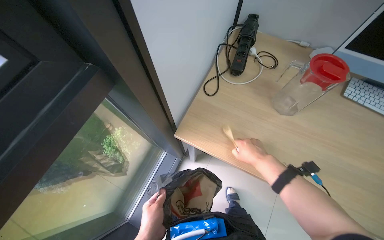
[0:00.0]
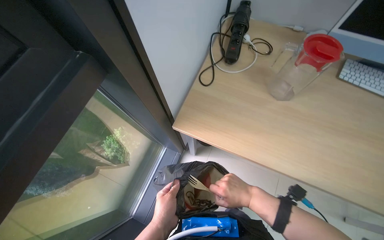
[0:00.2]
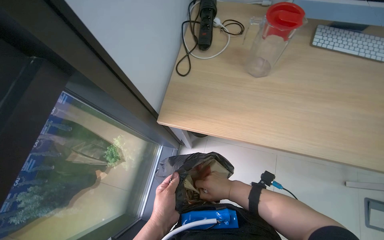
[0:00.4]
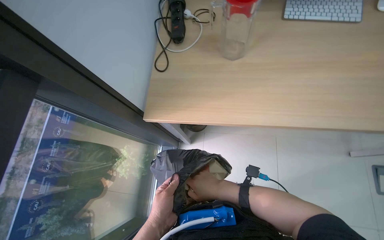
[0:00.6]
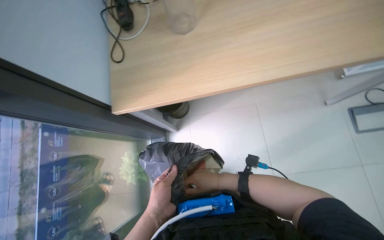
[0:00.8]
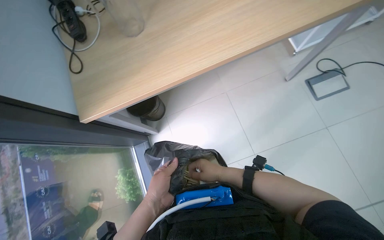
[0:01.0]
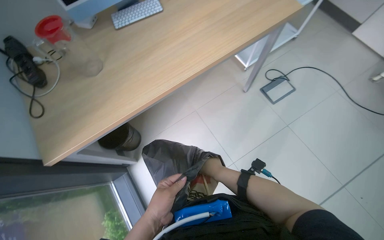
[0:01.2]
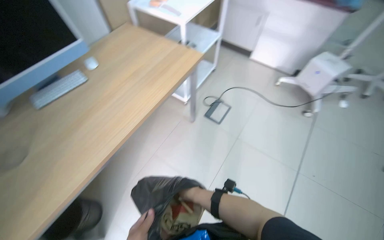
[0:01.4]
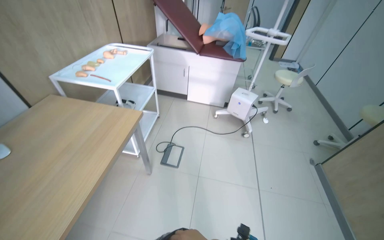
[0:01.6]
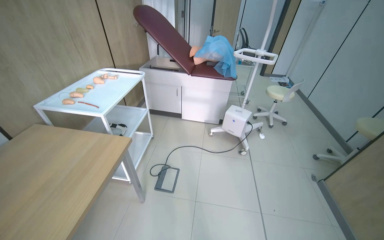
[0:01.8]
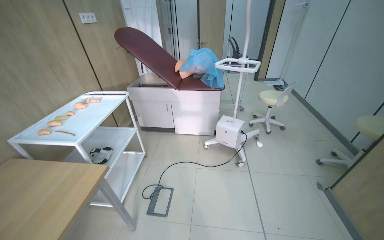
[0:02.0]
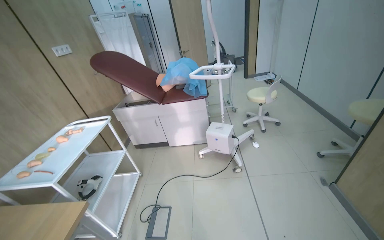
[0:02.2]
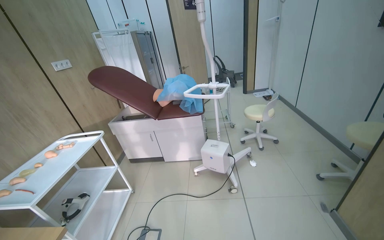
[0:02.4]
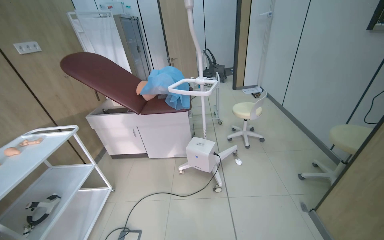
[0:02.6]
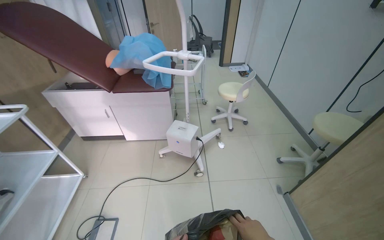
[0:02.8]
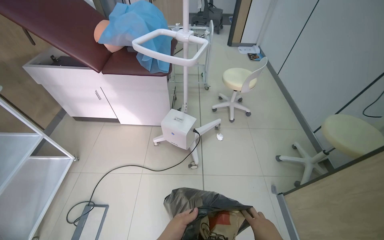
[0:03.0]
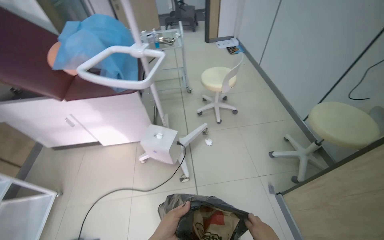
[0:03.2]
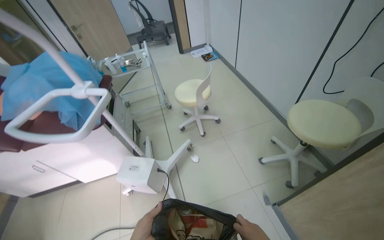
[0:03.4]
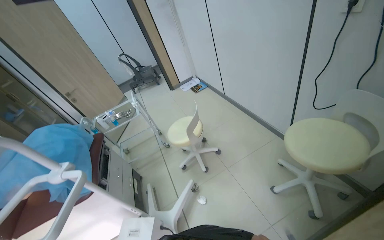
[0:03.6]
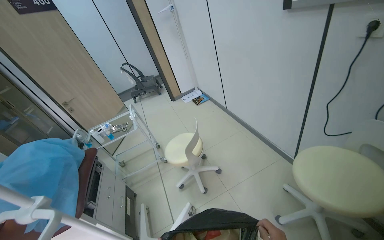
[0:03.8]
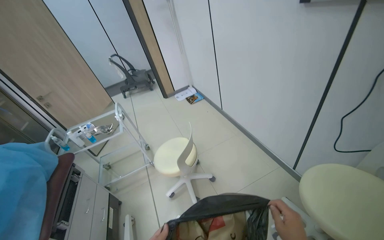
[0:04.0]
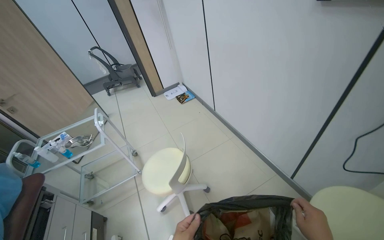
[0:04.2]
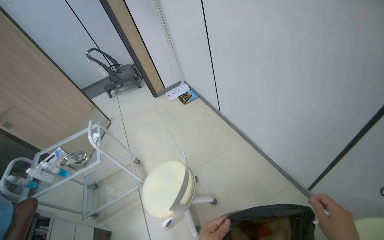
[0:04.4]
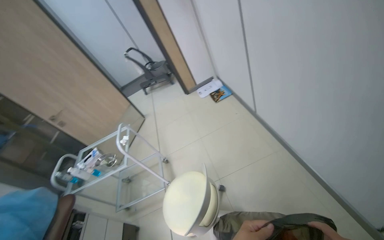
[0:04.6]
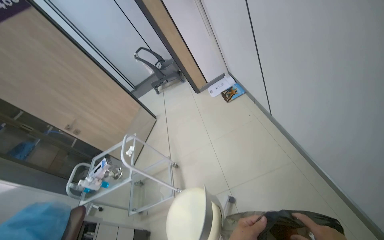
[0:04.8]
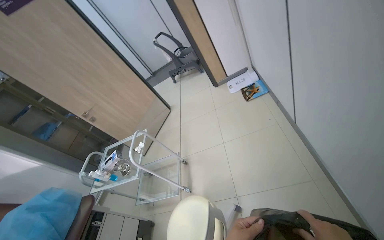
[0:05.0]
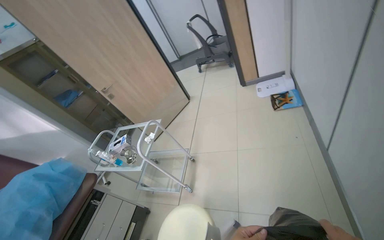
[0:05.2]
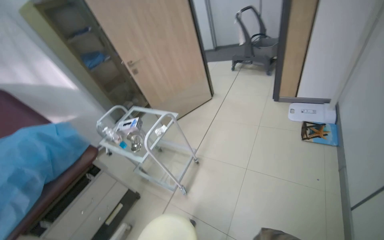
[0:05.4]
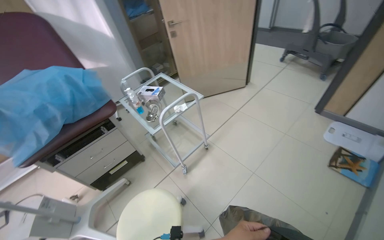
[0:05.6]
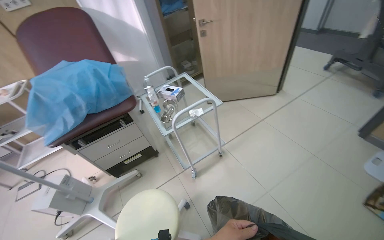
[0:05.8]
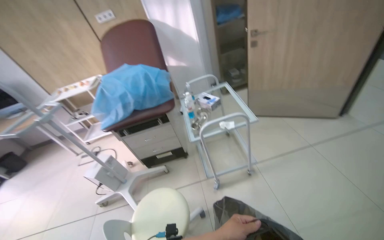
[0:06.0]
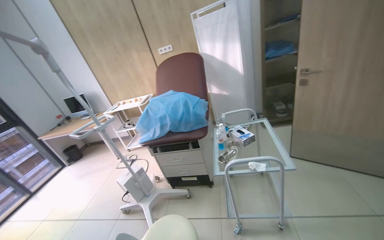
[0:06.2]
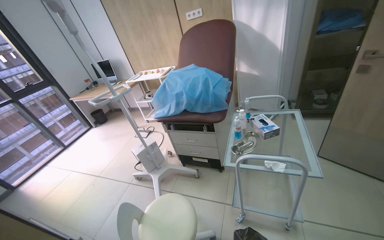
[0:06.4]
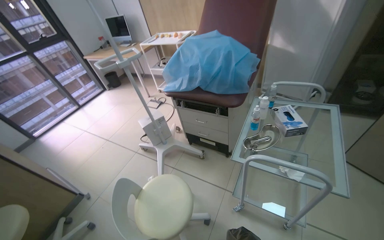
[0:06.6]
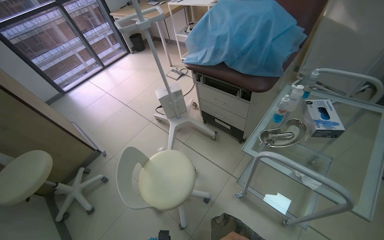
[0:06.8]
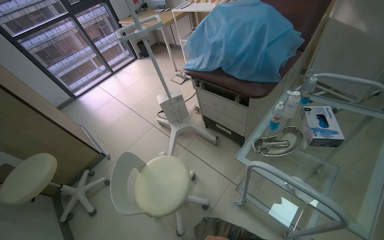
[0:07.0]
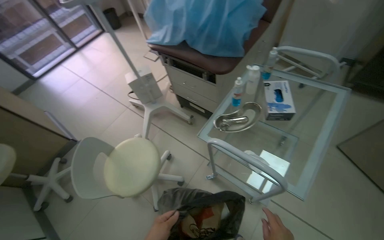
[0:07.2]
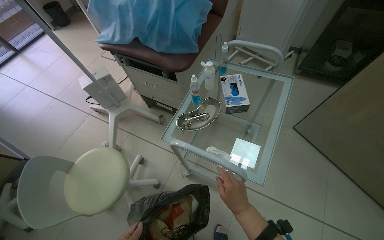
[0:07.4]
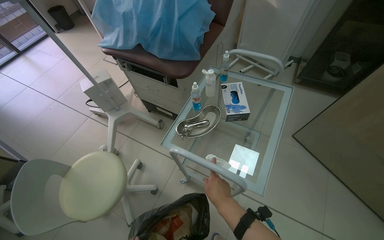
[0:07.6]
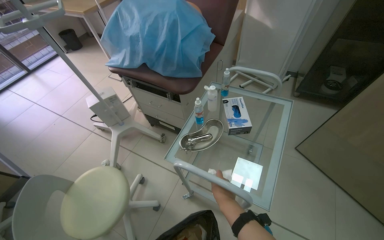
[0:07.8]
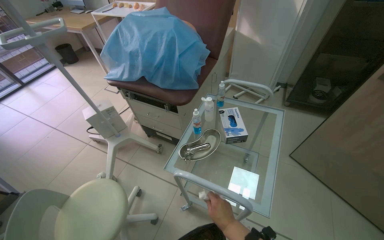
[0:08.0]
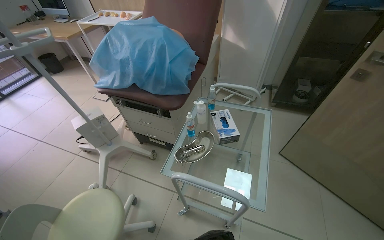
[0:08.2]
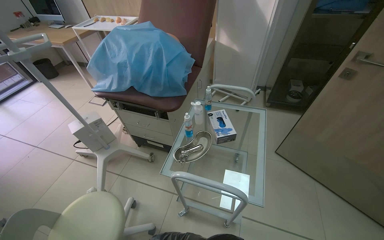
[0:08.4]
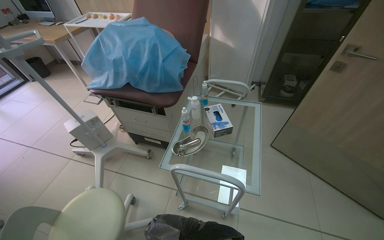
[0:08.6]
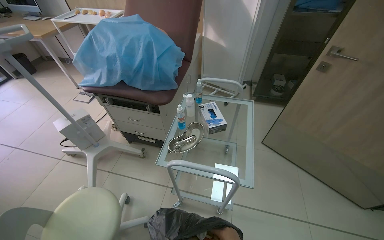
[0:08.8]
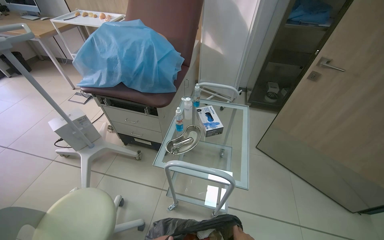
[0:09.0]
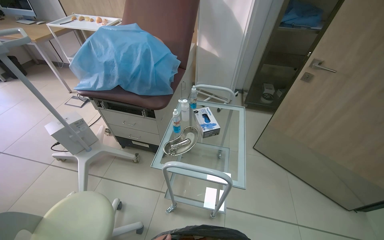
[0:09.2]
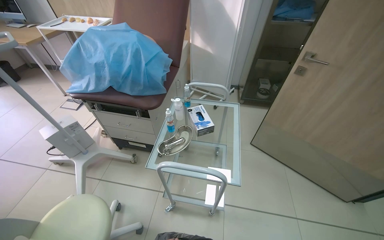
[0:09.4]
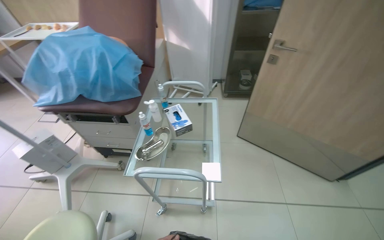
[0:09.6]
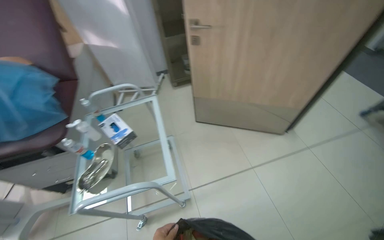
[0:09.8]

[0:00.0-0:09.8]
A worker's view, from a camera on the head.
Job: managing trash.
The whole recording: Collecting trash from room. The worker collects various trash items from bins, the floor, desk, and table, placing them into a large trash bag.
0:00.0 to 0:01.4: The head travels some 60 cm. The wearer looks about 80 degrees further to the right. The wearer looks about 15 degrees further upward.
0:01.4 to 0:02.8: The camera travels about 80 cm. The head rotates approximately 40 degrees to the right. The view tips upward by roughly 20 degrees.
0:02.8 to 0:04.2: The camera travels about 1 m.
0:04.2 to 0:05.6: The camera is carried about 90 cm. The head rotates some 70 degrees to the left. The wearer looks about 35 degrees further downward.
0:05.6 to 0:07.0: The camera is carried approximately 50 cm. The wearer's head swings approximately 85 degrees to the left. The camera pitches downward, by approximately 20 degrees.
0:07.0 to 0:08.4: The head rotates about 25 degrees to the right.
0:08.4 to 0:09.8: The head rotates approximately 35 degrees to the right.

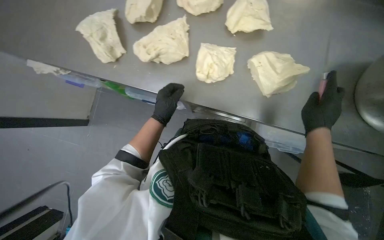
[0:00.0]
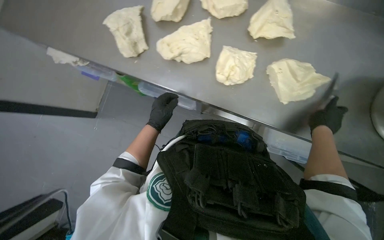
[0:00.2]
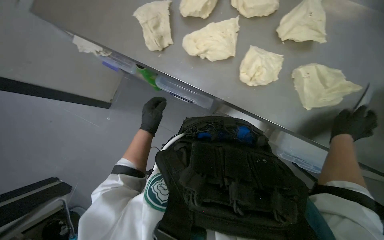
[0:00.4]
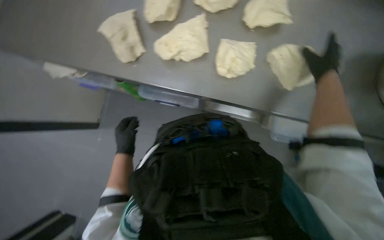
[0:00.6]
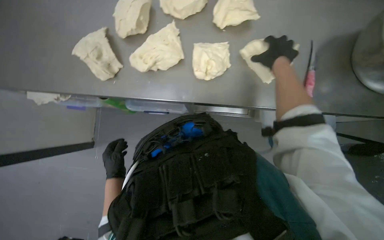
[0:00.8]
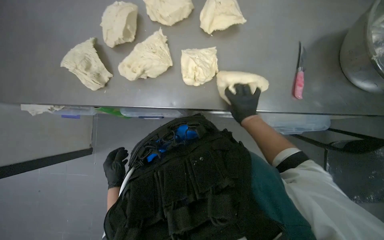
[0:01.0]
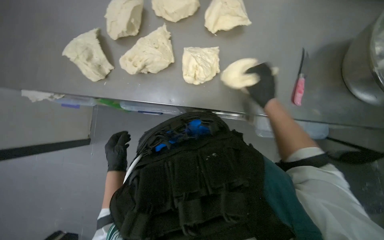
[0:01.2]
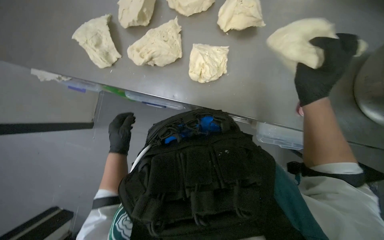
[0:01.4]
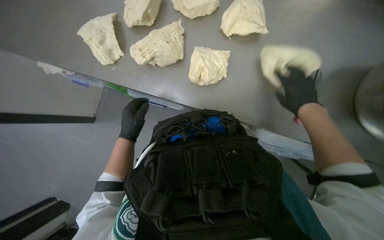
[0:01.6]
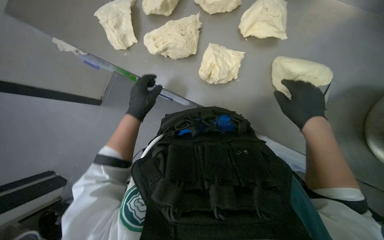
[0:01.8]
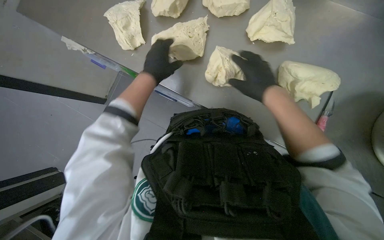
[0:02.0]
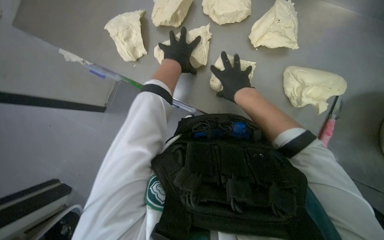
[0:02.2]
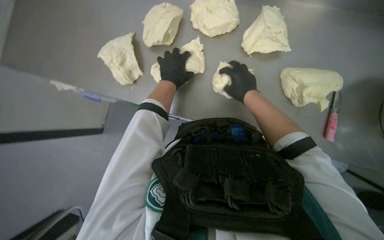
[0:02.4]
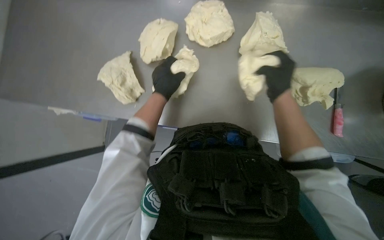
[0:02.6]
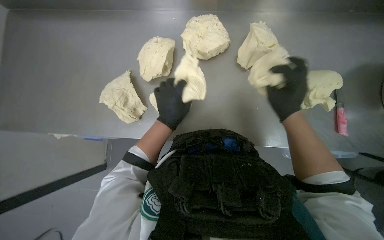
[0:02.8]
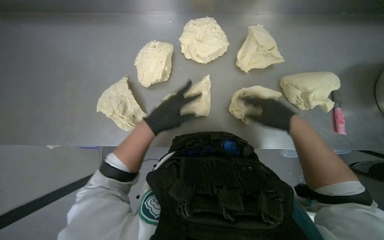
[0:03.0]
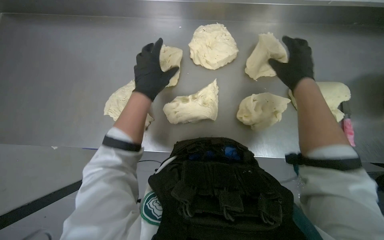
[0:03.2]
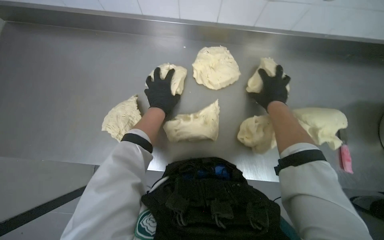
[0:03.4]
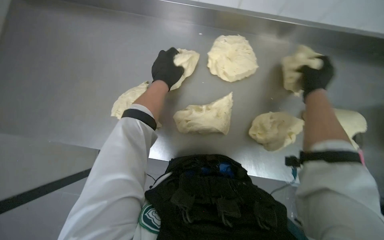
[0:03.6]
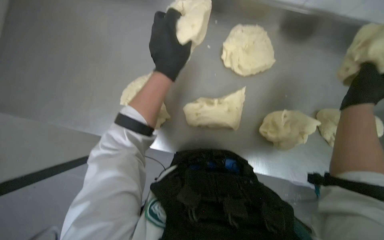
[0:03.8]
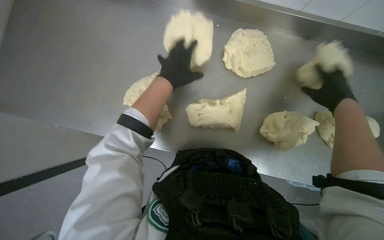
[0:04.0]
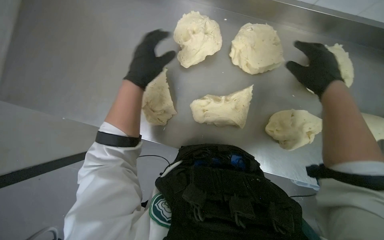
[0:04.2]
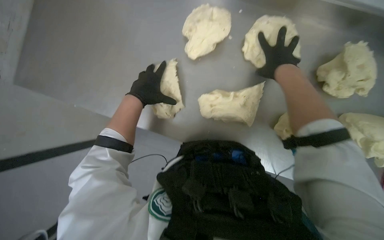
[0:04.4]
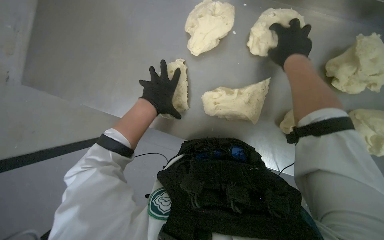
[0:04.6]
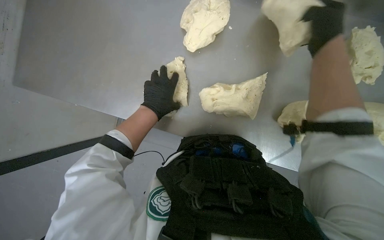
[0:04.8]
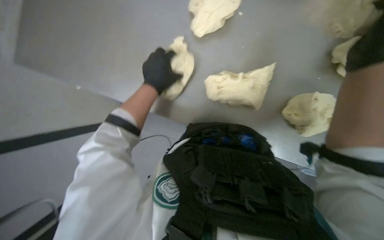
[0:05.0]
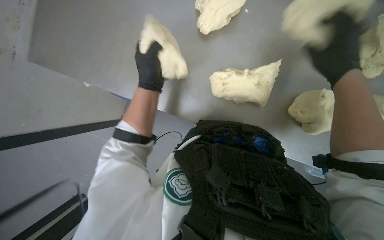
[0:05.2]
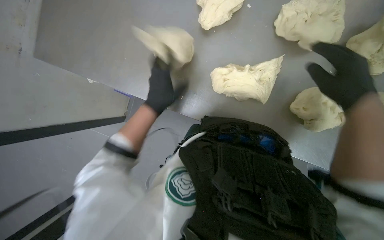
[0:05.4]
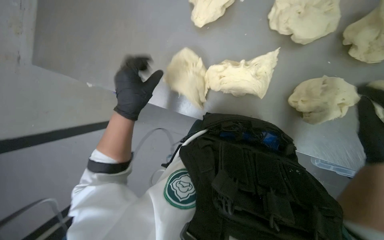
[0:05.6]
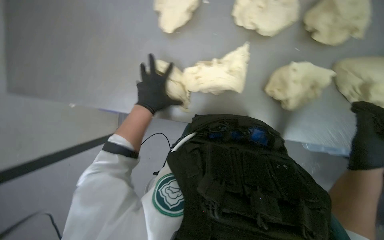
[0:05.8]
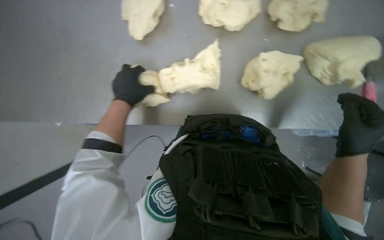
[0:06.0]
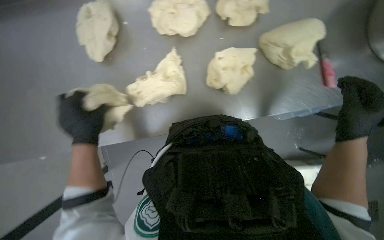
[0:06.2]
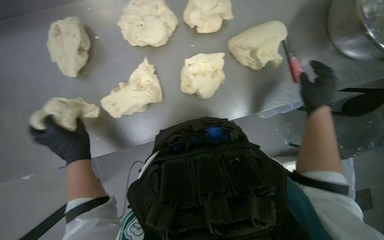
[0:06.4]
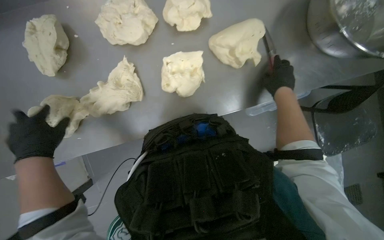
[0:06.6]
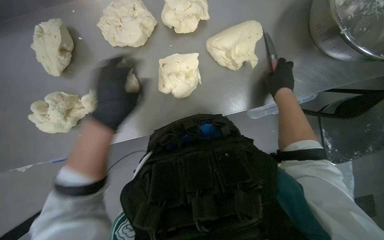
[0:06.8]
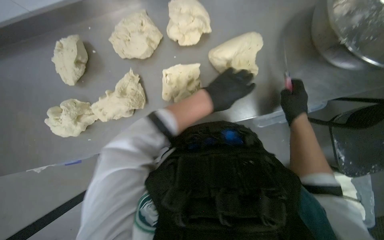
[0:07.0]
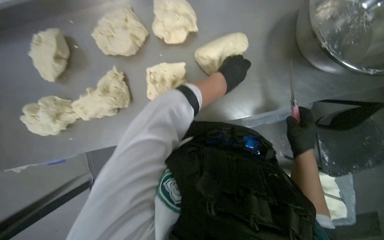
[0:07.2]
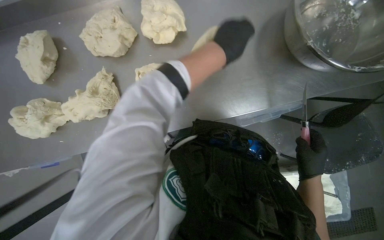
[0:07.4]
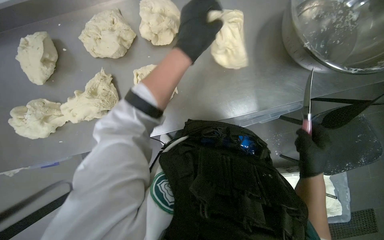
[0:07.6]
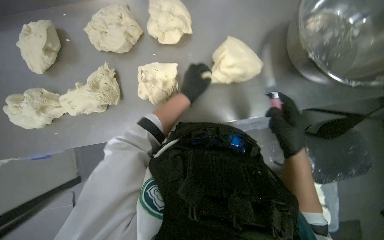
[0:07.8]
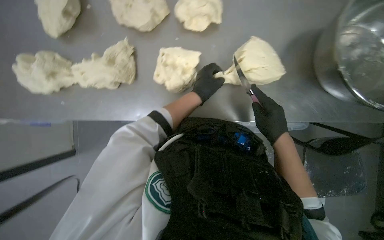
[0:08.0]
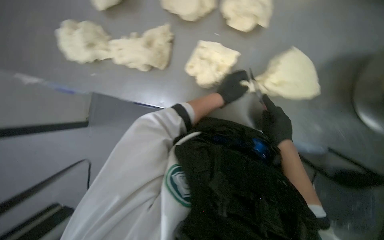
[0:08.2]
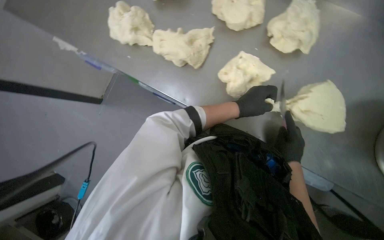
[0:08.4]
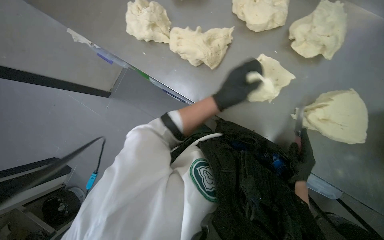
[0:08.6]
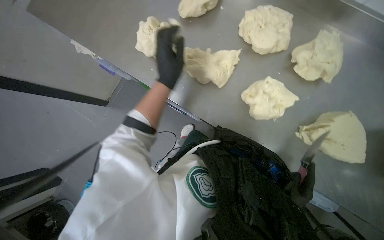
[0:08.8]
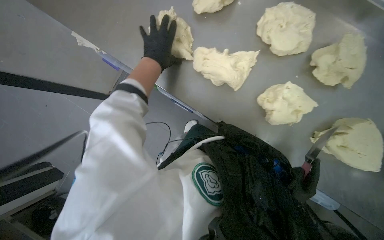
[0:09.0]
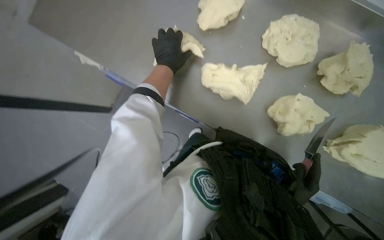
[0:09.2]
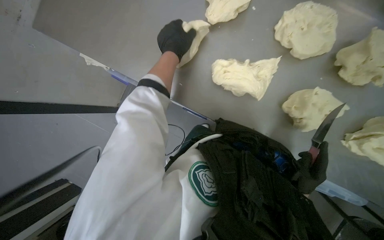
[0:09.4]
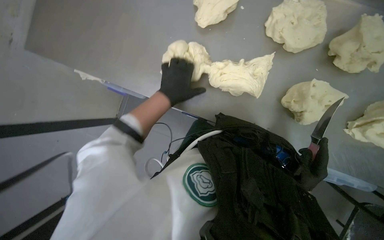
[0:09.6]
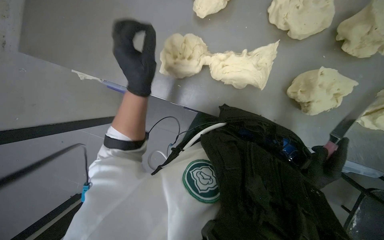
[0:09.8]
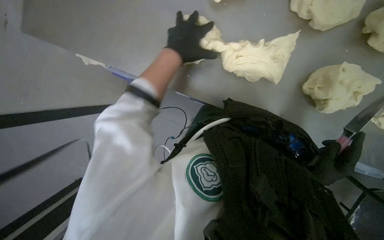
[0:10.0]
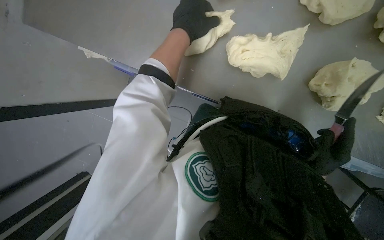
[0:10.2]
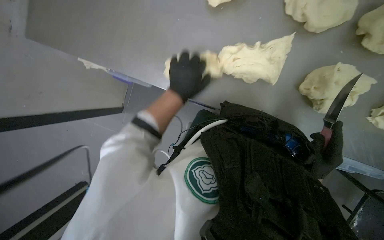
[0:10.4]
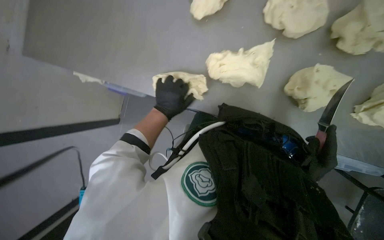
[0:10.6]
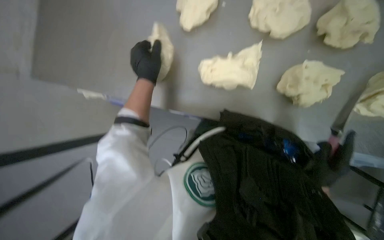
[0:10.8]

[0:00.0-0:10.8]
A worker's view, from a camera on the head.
Job: preparing food.
The whole recording: Arranging dough pieces on counter. The worker arranges the cut dough pieces on the metal counter.
0:00.0 to 0:01.6: The right hand goes to the left and returns, about 15 cm each way; the left hand travels to the left by about 10 cm, and reaches roughly 20 cm down the picture, then returns.
0:01.6 to 0:03.0: The right hand reaches roughly 25 cm to the left, then returns.
0:03.0 to 0:04.6: The right hand shifts about 25 cm up the picture.
0:04.6 to 0:06.2: Everything in view rotates approximately 30 degrees counterclockwise.
0:06.2 to 0:07.8: The right hand swings up and down the picture, approximately 25 cm each way, with 2 reversals. Meanwhile the left hand shifts about 50 cm to the right.
0:07.8 to 0:09.2: The head travels about 40 cm. The scene turns some 40 degrees clockwise in the picture.
0:09.2 to 0:10.8: The left hand moves up and down the picture over approximately 20 cm, changing direction 3 times.
